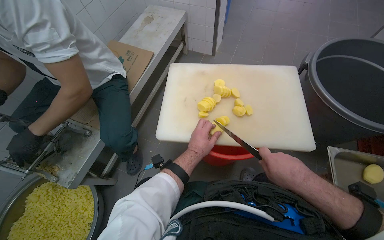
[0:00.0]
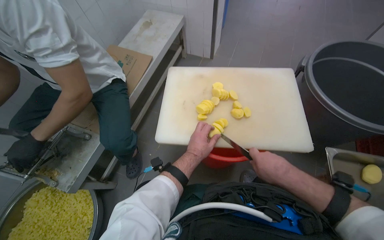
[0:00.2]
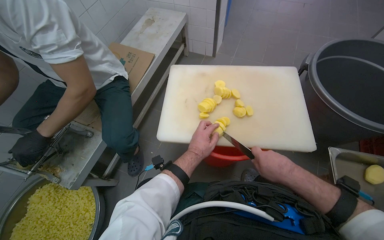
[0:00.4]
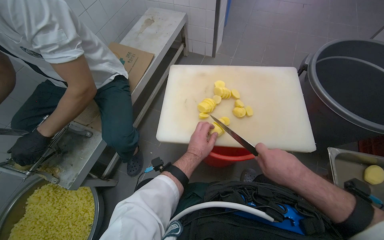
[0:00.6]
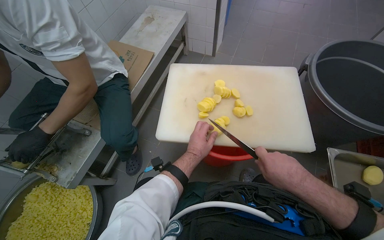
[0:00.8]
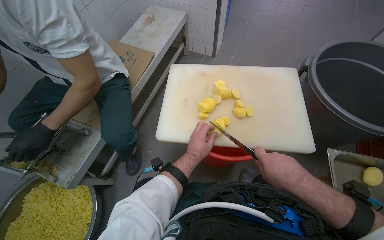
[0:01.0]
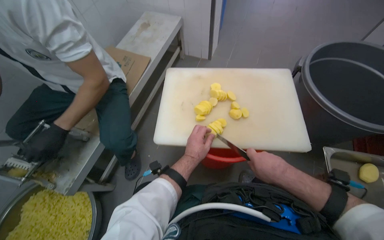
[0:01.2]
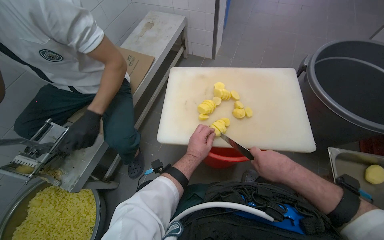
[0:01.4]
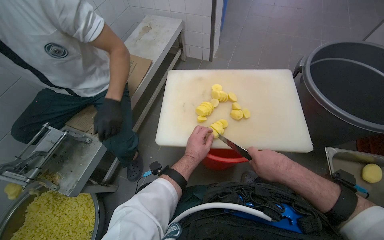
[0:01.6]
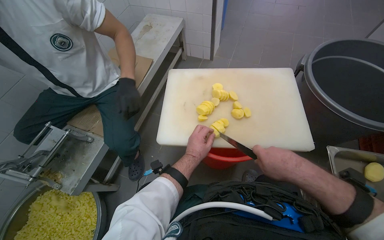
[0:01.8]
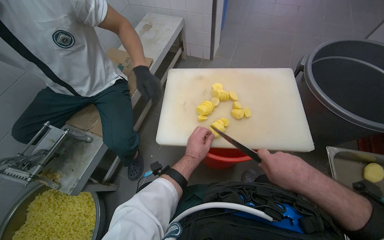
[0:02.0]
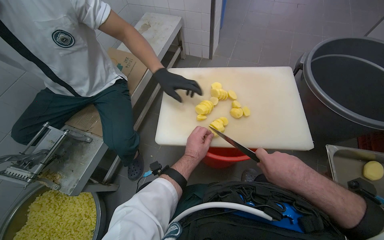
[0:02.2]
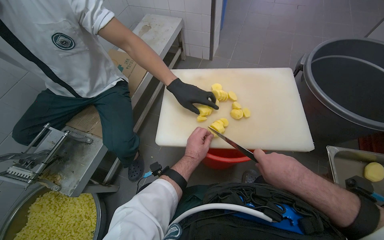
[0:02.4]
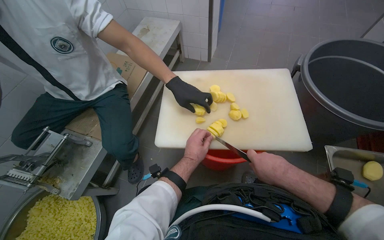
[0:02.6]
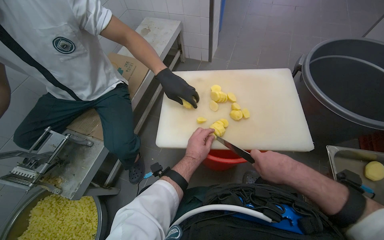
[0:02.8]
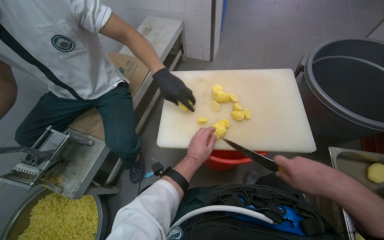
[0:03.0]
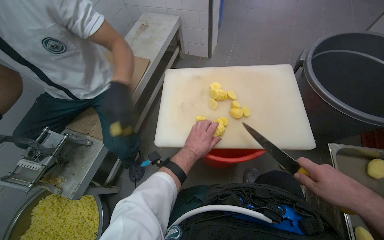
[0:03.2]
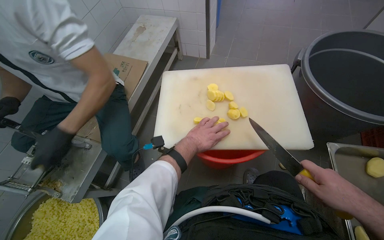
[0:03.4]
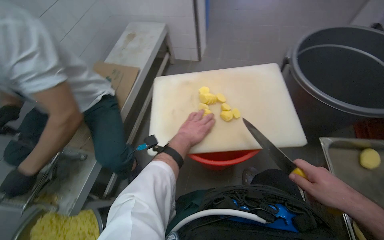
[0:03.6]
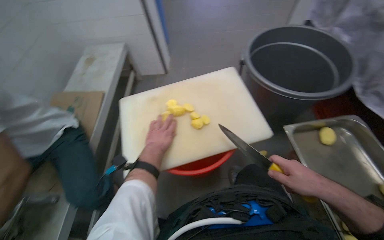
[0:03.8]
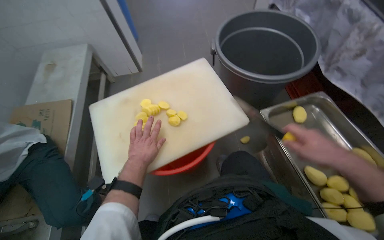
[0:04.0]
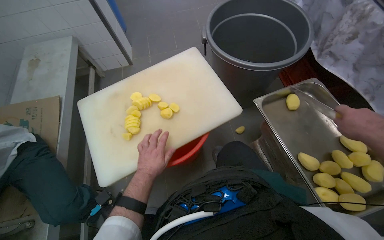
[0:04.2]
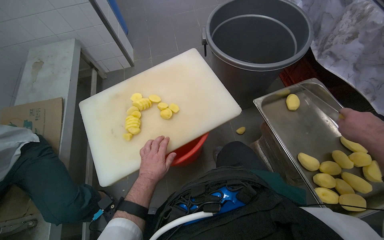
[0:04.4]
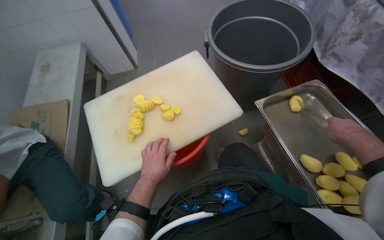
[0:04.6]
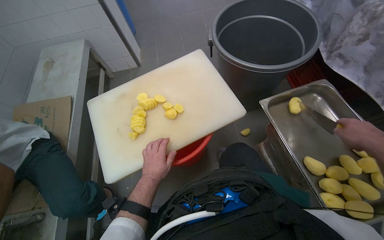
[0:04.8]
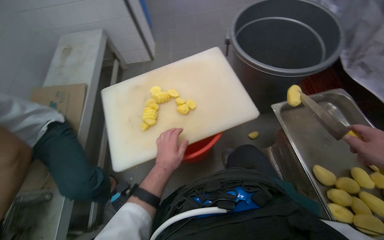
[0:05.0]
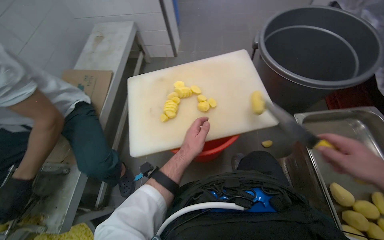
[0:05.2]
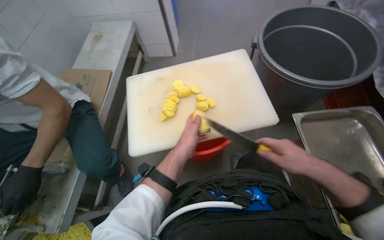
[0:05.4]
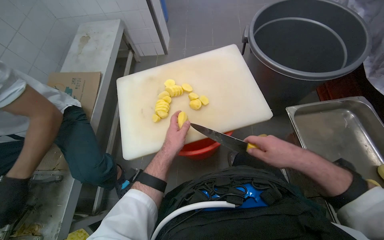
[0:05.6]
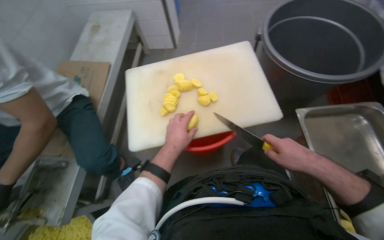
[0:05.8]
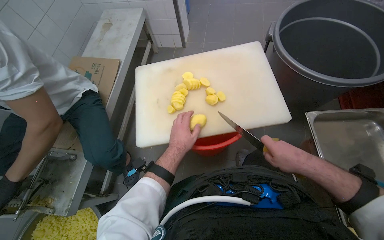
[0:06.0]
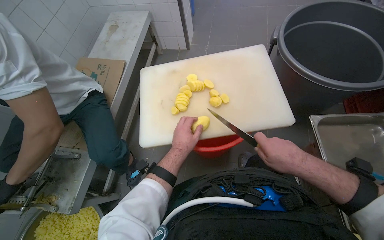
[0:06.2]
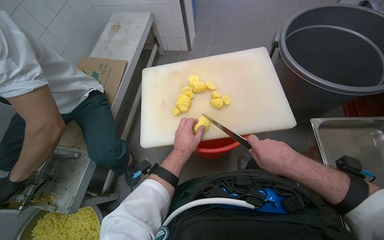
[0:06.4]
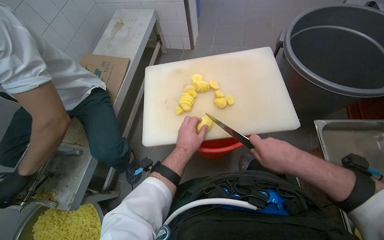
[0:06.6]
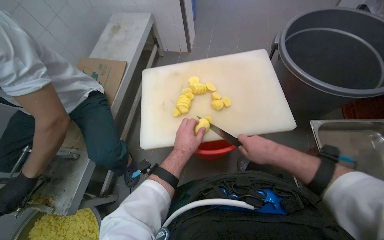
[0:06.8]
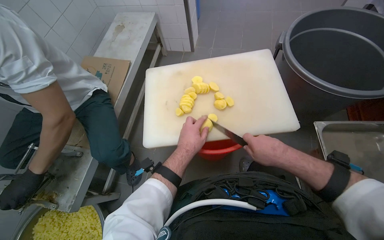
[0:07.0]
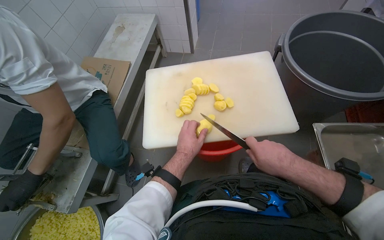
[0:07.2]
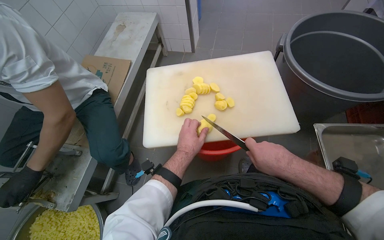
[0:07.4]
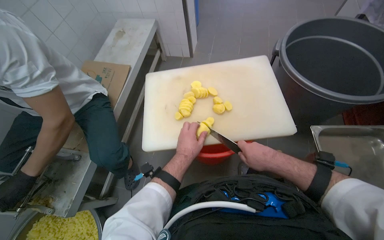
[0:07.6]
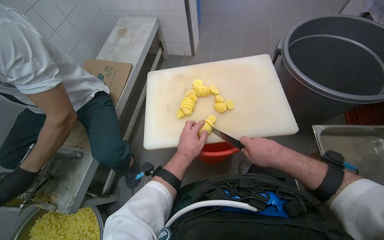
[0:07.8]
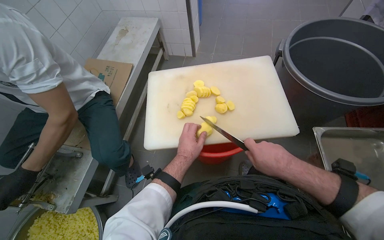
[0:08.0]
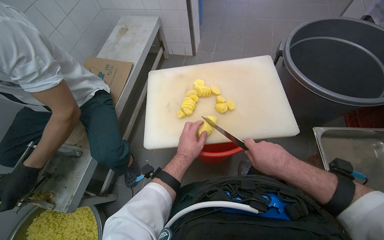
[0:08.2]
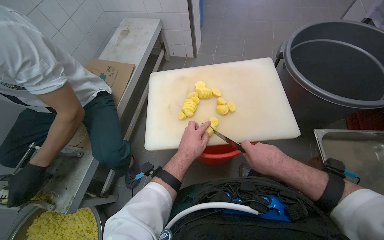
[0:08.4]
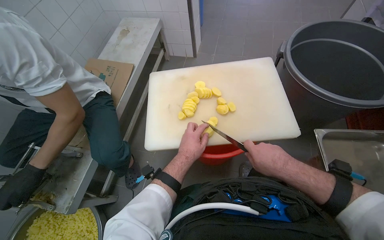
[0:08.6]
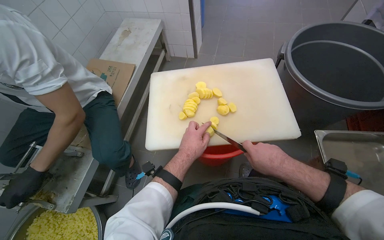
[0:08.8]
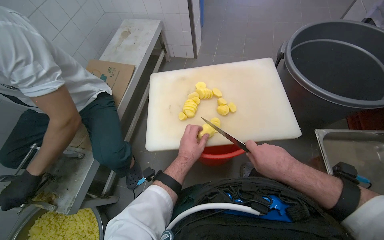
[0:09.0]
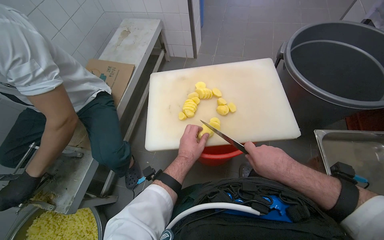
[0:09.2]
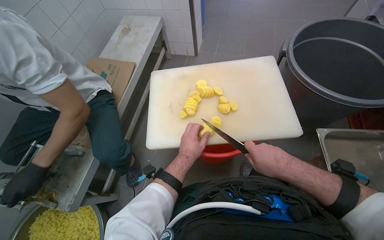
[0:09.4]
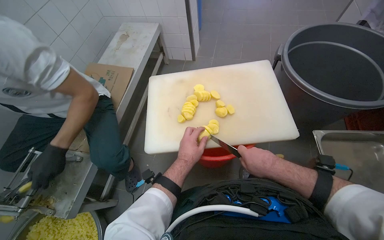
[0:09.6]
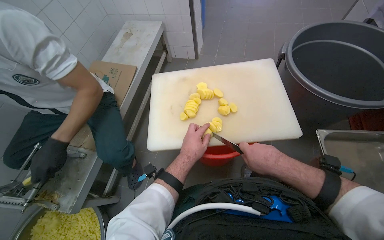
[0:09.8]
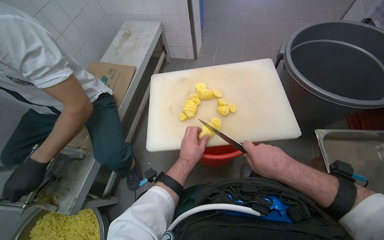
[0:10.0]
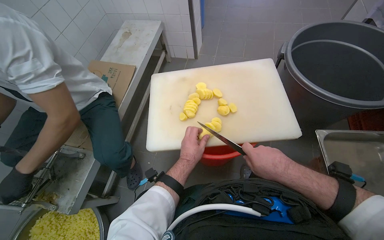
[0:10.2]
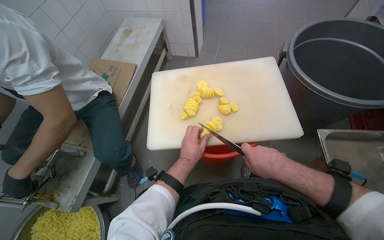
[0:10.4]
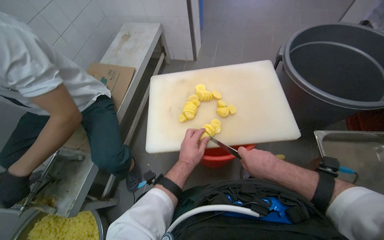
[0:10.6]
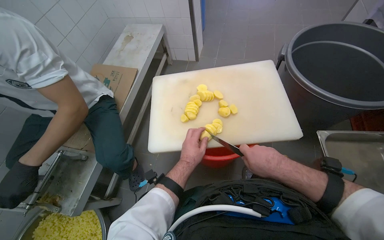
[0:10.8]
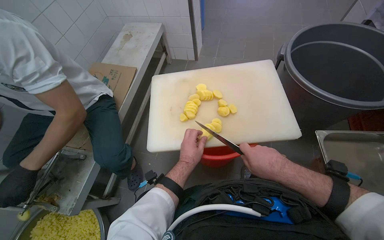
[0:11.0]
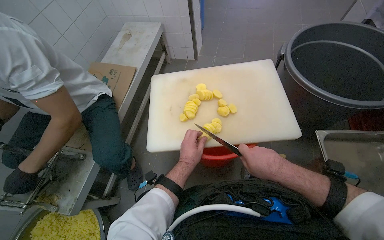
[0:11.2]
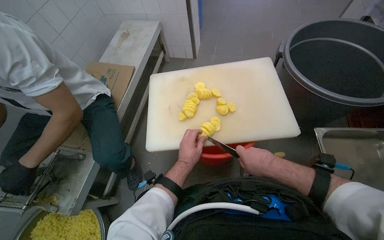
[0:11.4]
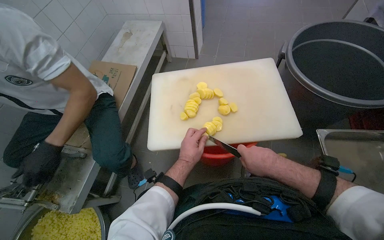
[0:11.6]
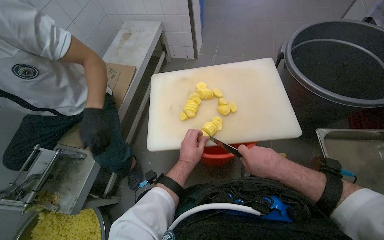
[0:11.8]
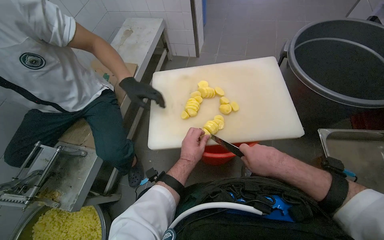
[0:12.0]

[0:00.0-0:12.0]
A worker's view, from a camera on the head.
Job: preparing food.
The whole recording: Slicing potatoes on cutting board. The worker slices peeled potatoes on a white cutting board with a knife.
0:00.0 to 0:03.0: The hands are busy where they are.
0:03.0 to 0:04.4: The wearer's head swings some 30 degrees to the right. The right hand travels to the right by some 30 cm.
0:06.0 to 0:07.6: The right hand moves to the left, roughly 10 cm.
0:07.6 to 0:12.0: The hands are busy where they are.

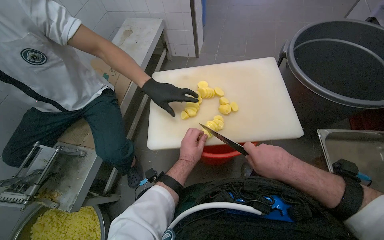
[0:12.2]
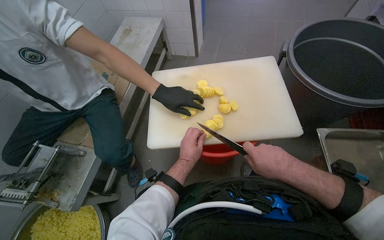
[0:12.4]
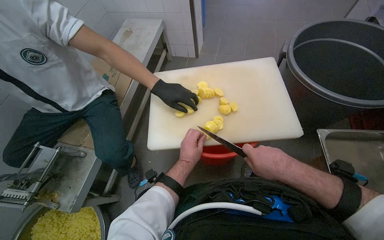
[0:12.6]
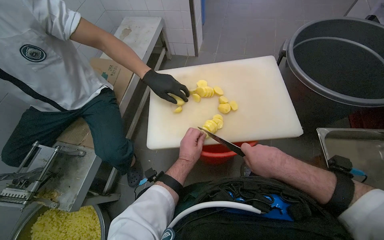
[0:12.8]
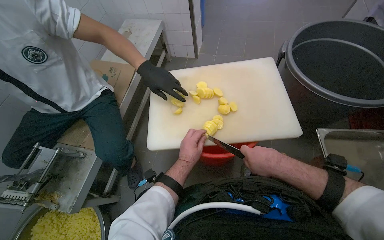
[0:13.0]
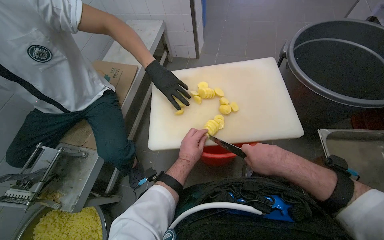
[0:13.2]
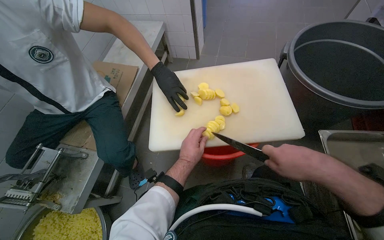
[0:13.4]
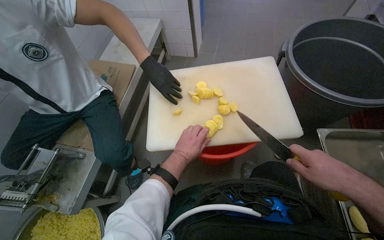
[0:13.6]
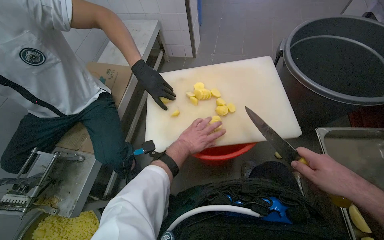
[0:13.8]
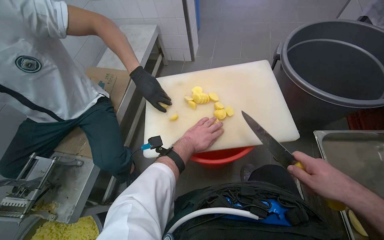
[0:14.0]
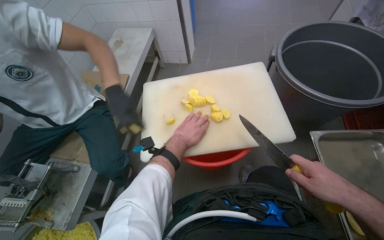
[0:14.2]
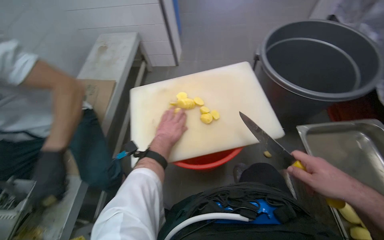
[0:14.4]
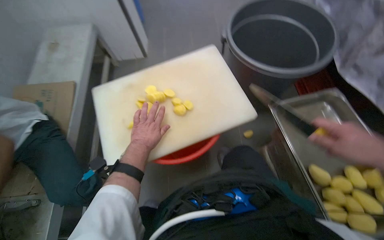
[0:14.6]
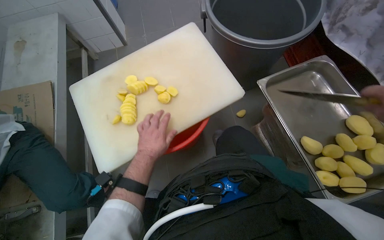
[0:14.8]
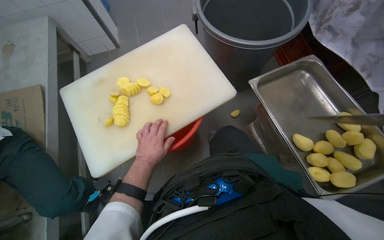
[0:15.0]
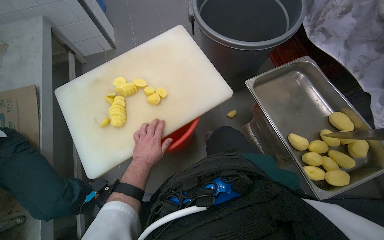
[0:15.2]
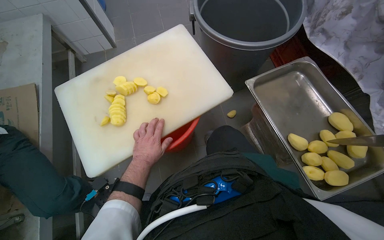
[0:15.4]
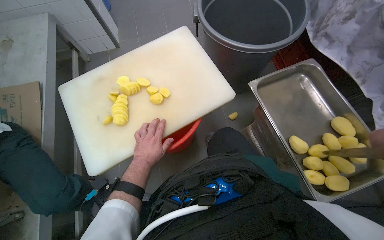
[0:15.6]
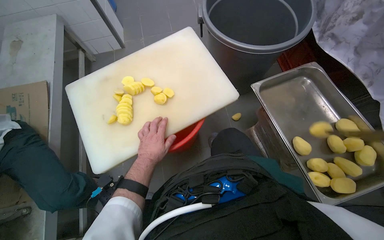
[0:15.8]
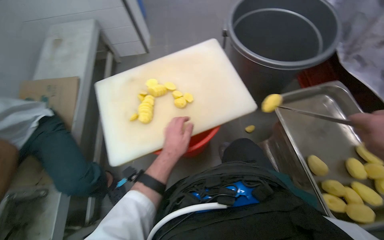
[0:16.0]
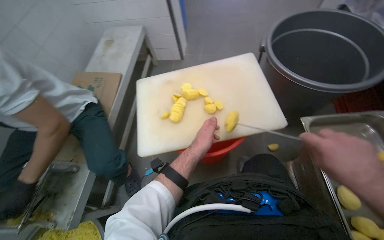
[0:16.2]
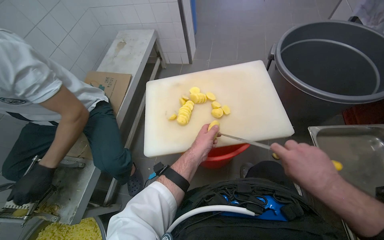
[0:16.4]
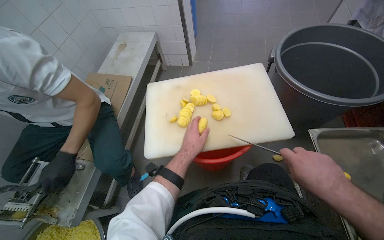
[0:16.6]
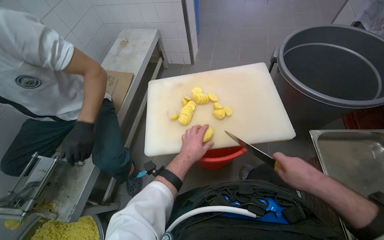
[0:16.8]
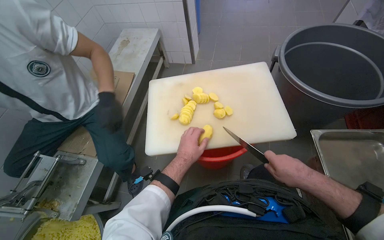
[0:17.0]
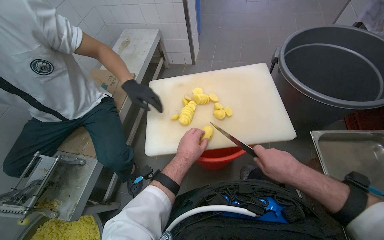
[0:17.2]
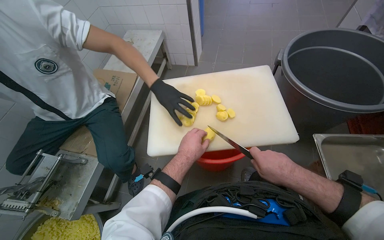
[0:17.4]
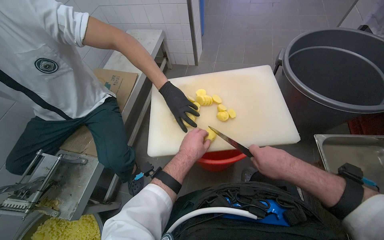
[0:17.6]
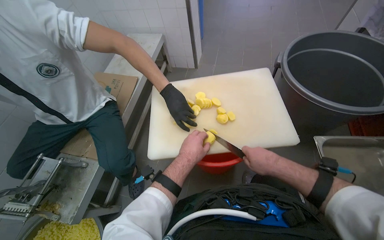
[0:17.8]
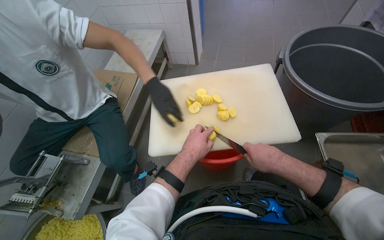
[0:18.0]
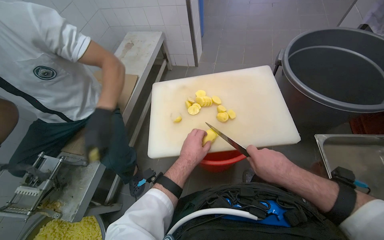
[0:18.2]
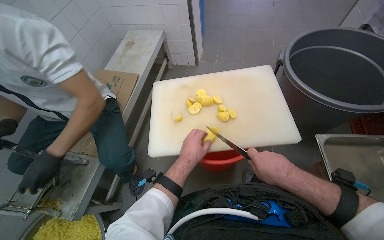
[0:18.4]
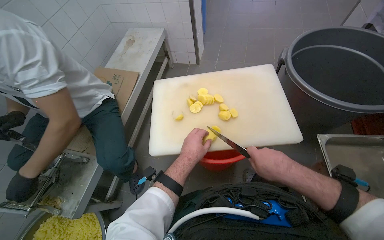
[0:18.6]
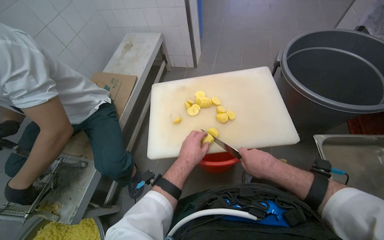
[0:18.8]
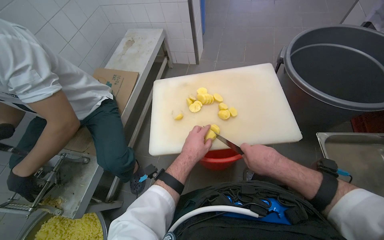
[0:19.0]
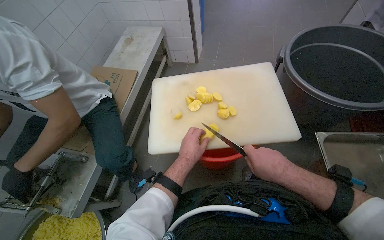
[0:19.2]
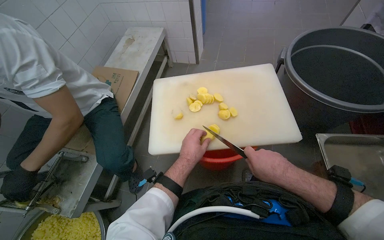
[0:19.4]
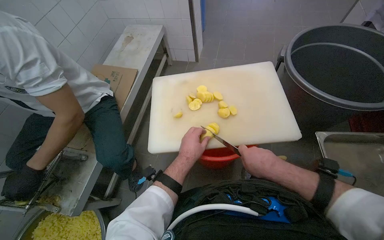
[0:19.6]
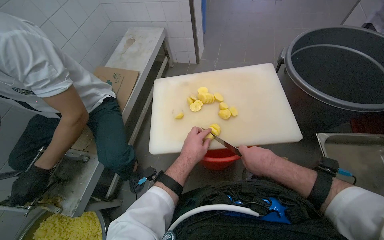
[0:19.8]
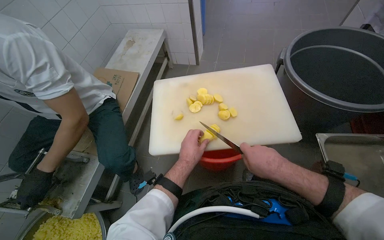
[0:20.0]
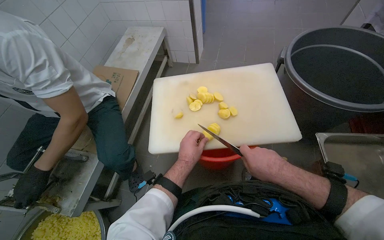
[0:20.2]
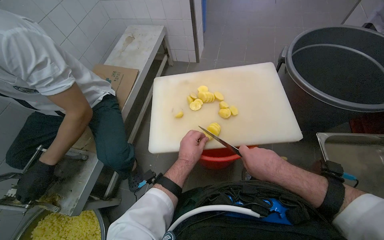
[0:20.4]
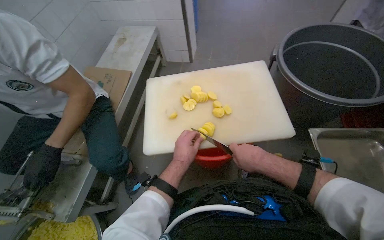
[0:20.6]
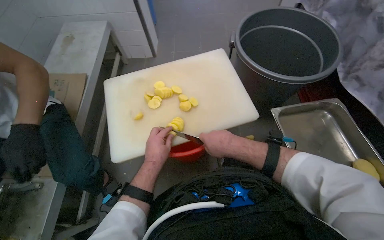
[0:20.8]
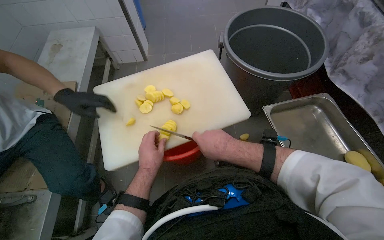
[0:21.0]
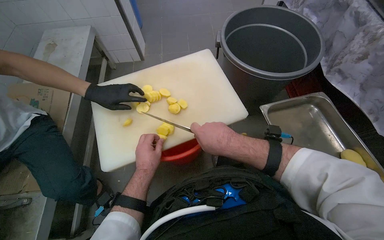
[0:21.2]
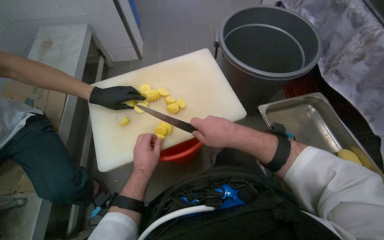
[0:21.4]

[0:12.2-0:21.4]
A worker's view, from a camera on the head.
Job: preparing food.
The whole recording: Slicing potatoes on cutting board. The worker slices peeled potatoes on a white cutting board with a knife.
0:12.2 to 0:13.8: The right hand goes approximately 15 cm to the right.
0:13.8 to 0:15.2: The head turns to the right by about 25 degrees.
0:15.2 to 0:16.8: The head turns to the left by approximately 25 degrees.
0:16.8 to 0:18.4: The right hand goes roughly 10 cm to the left.
0:18.4 to 0:19.8: The hands stay close to where they were, moving slightly.
0:19.8 to 0:21.4: The head rotates about 20 degrees to the right.
